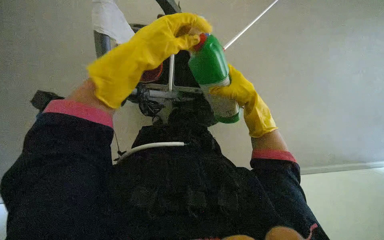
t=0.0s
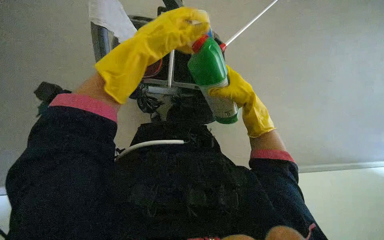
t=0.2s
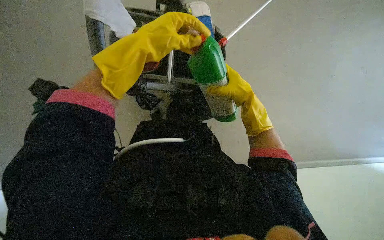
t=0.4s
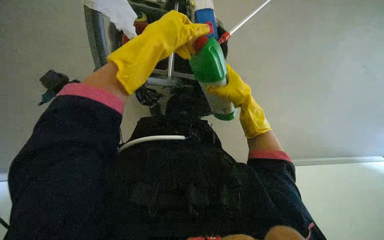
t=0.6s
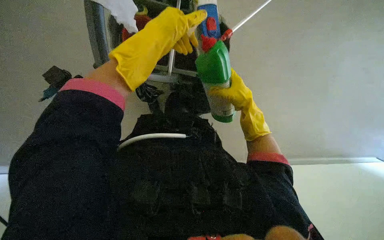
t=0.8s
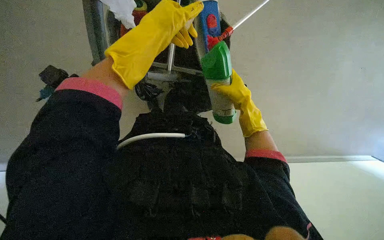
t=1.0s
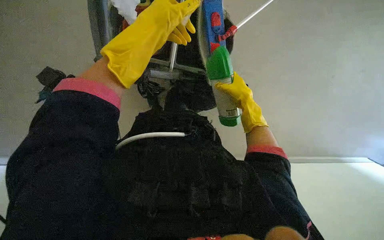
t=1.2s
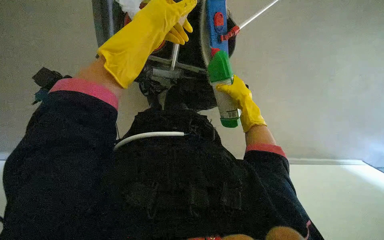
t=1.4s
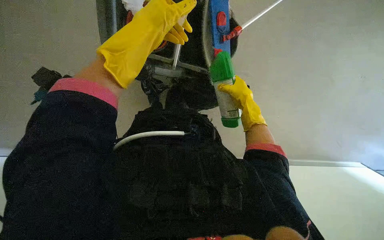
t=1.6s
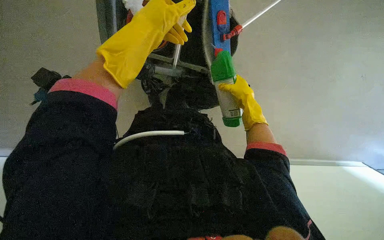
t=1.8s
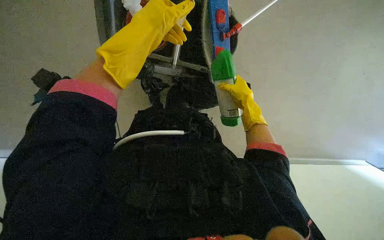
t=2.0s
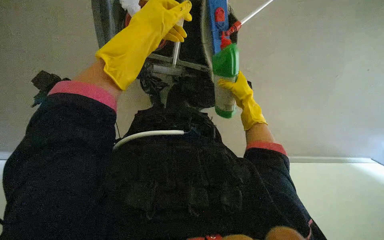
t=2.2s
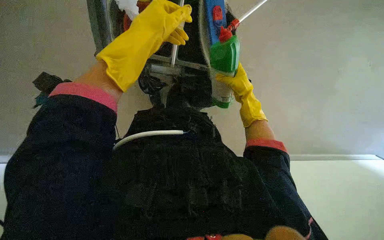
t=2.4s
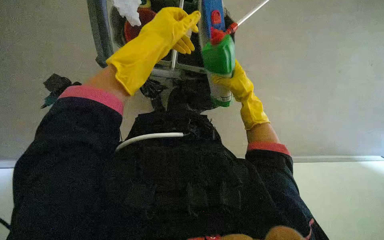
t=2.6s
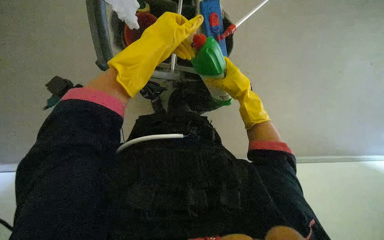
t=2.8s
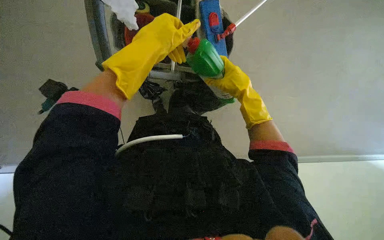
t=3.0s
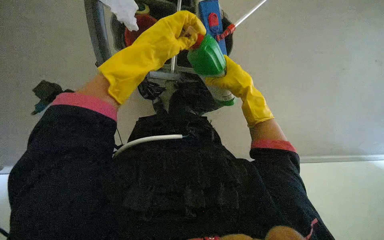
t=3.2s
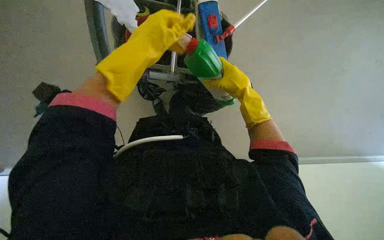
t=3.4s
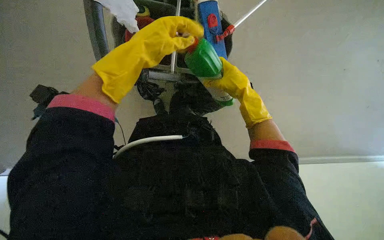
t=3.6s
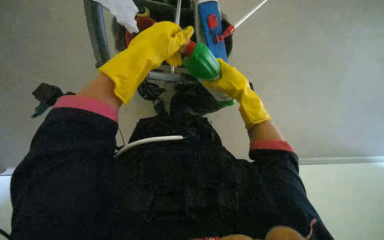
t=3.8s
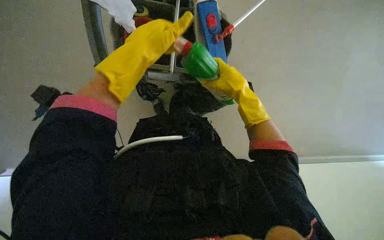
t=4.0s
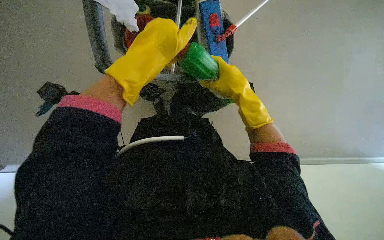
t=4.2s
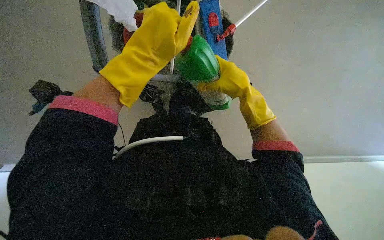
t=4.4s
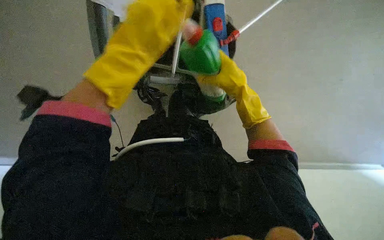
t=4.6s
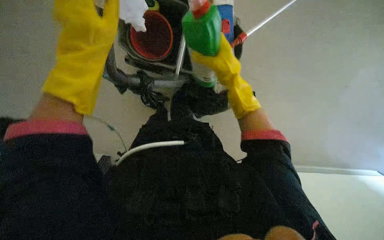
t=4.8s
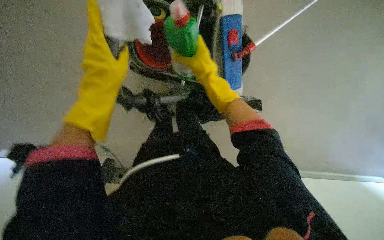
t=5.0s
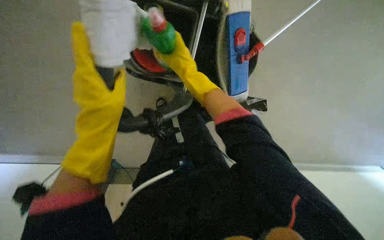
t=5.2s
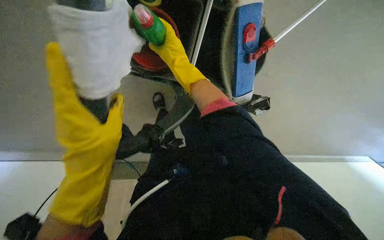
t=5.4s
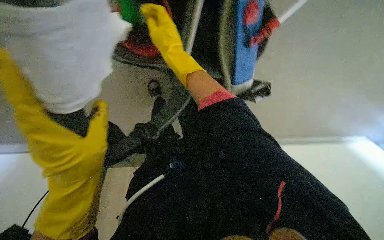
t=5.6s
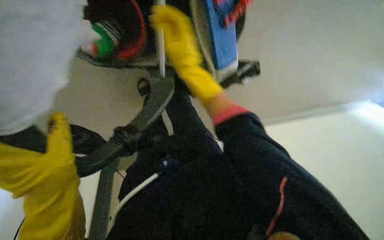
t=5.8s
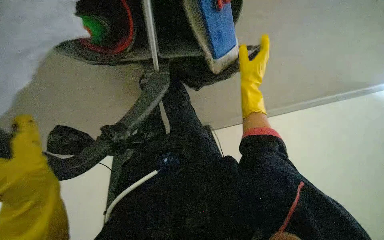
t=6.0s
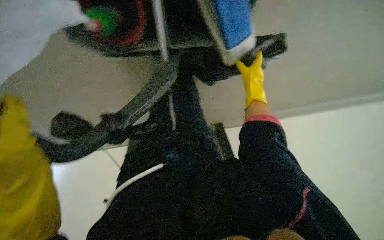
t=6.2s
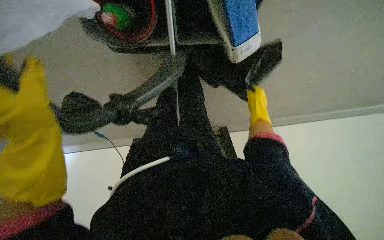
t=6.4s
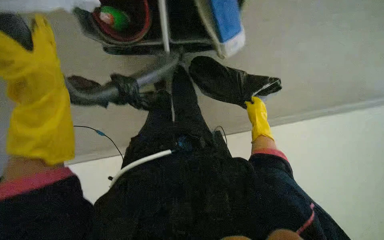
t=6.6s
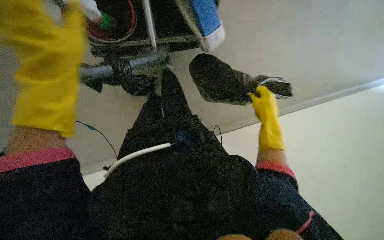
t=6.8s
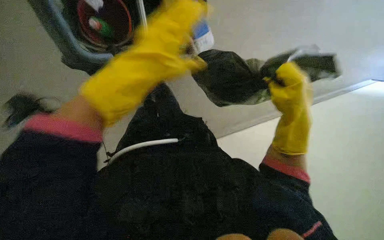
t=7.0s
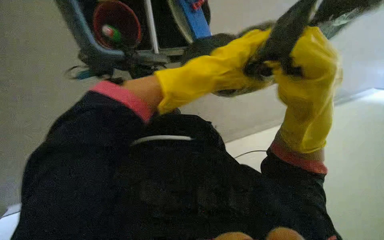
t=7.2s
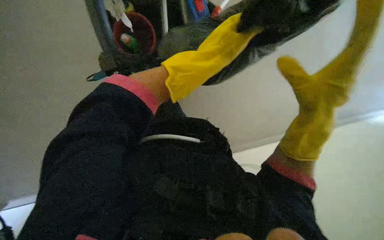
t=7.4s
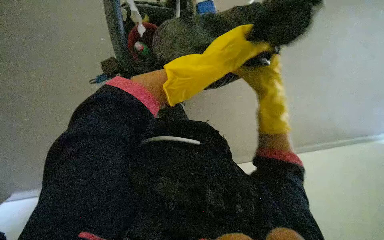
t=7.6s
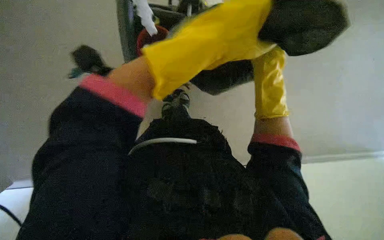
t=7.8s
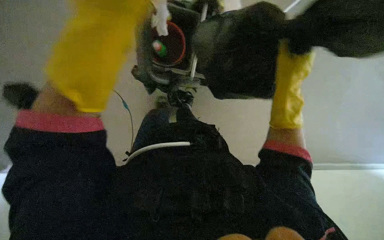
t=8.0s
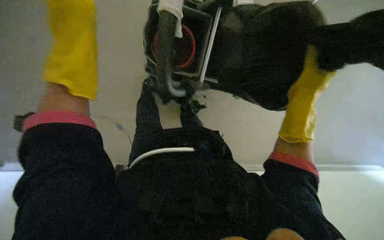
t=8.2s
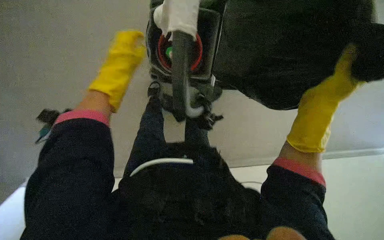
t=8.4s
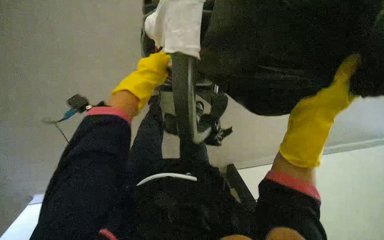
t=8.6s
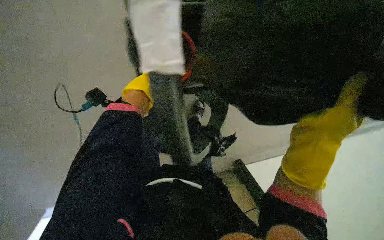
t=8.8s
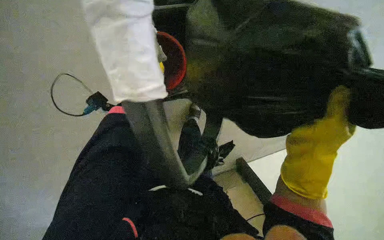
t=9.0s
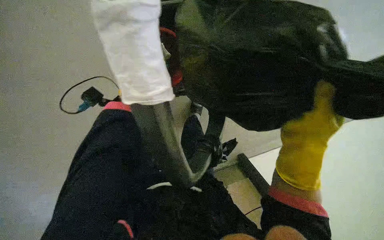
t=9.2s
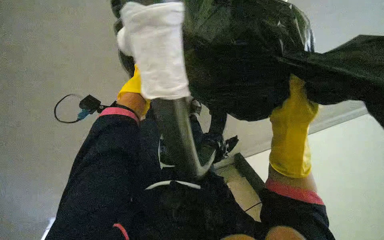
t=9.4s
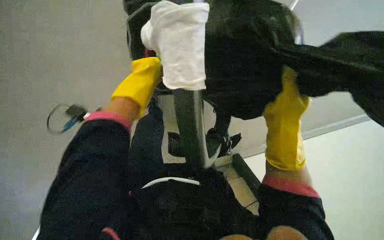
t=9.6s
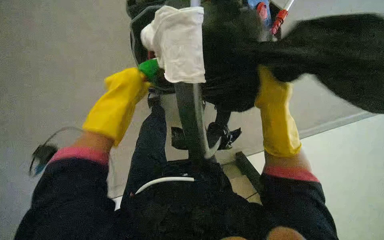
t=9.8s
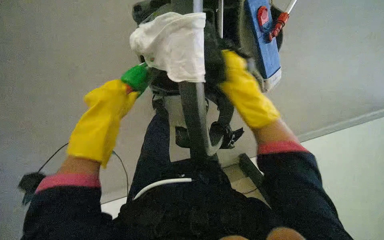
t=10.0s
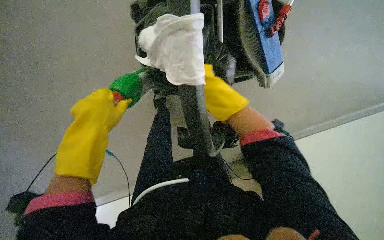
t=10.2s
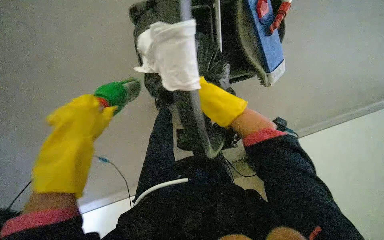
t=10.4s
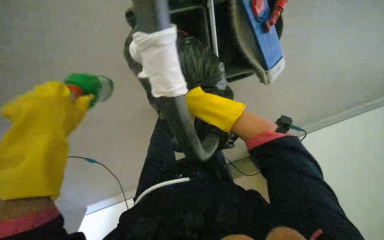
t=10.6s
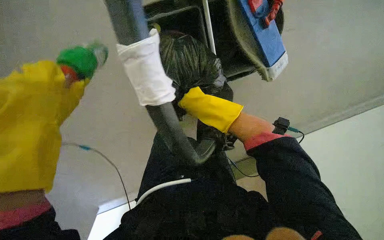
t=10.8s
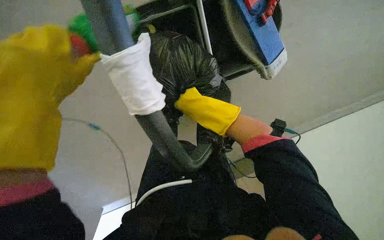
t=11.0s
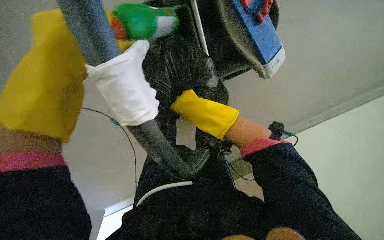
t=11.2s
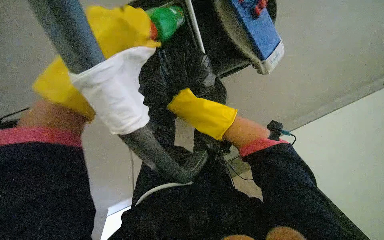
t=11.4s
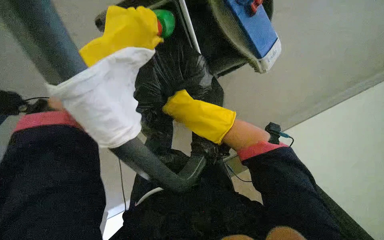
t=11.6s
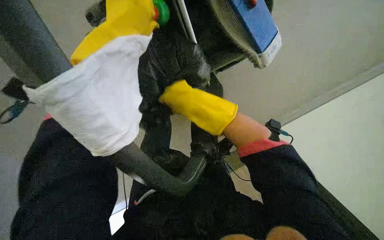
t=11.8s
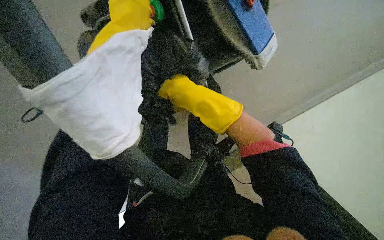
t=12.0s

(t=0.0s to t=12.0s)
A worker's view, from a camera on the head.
Job: preparing cleaning supplies.
The whole recording: Preparing cleaning supplies. The worker gathers and organizes various cleaning tools and solutions from the cart, including filling a bucket with water.
t=0.0s - t=1.6s: The right hand moves farther from the camera, about 10 cm.
t=1.6s - t=3.0s: The right hand travels nearer to the camera by about 15 cm. Meanwhile the left hand is displaced down the picture by approximately 10 cm.
t=3.0s - t=4.4s: The hands make small movements and keep their place.
t=4.4s - t=6.0s: The camera pitches downward, by approximately 25 degrees. The right hand heads farther from the camera, covering roughly 20 cm, and goes to the left and returns, approximately 20 cm each way, while the left hand goes about 15 cm to the left.
t=6.0s - t=7.6s: The wearer looks some 15 degrees further upward. The left hand shifts roughly 30 cm to the right, while the right hand moves nearer and farther over approximately 30 cm, changing direction 2 times.
t=7.6s - t=9.0s: The wearer's head swings about 15 degrees to the left. The right hand shifts roughly 10 cm nearer to the camera, while the left hand moves nearer and farther over some 35 cm, changing direction 3 times.
t=9.0s - t=10.4s: The right hand travels to the left and farther from the camera by approximately 15 cm.

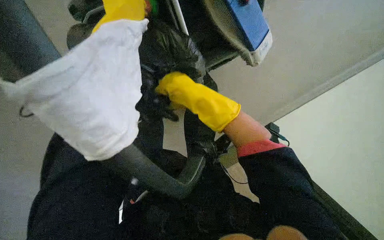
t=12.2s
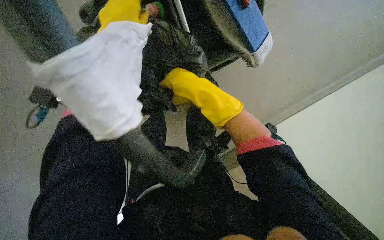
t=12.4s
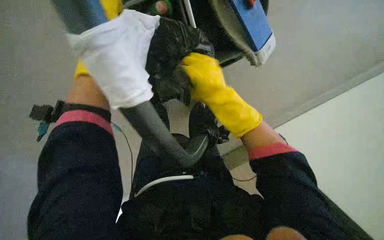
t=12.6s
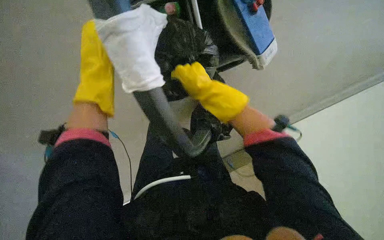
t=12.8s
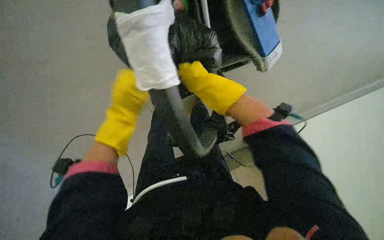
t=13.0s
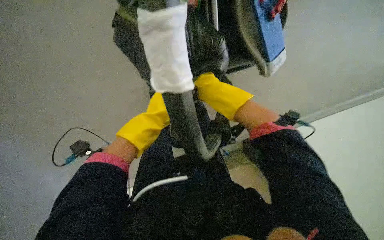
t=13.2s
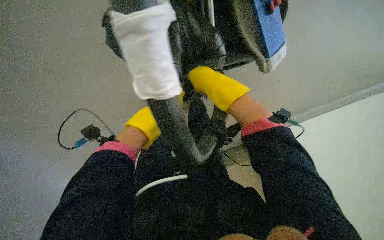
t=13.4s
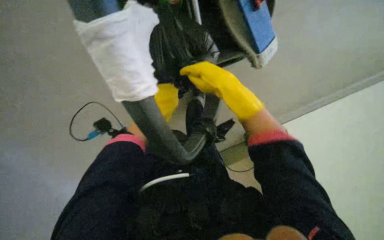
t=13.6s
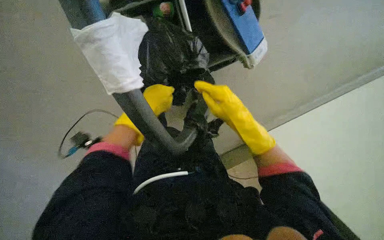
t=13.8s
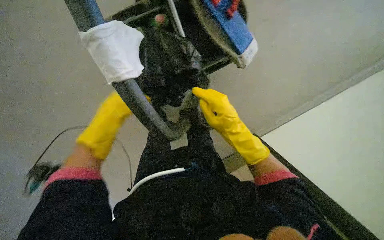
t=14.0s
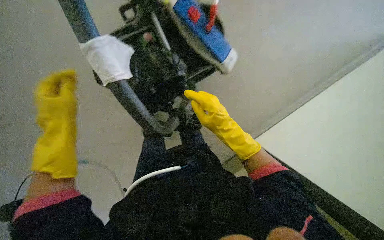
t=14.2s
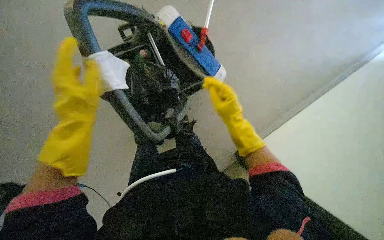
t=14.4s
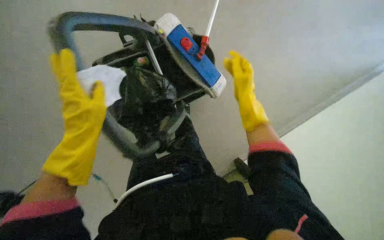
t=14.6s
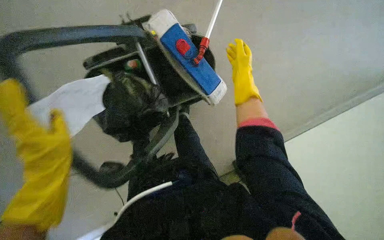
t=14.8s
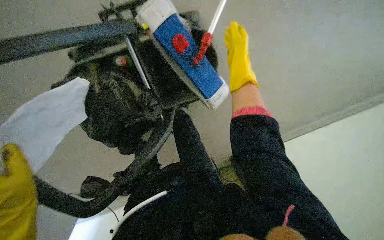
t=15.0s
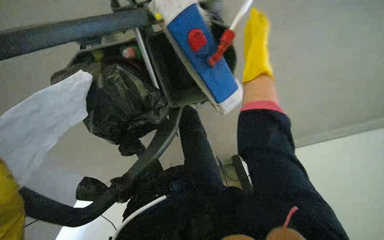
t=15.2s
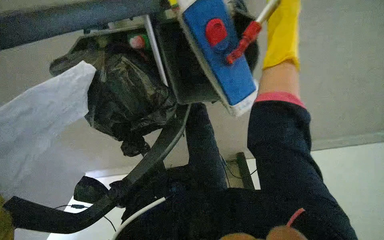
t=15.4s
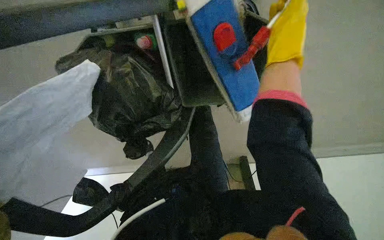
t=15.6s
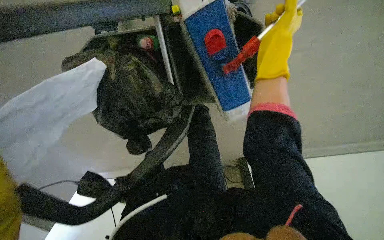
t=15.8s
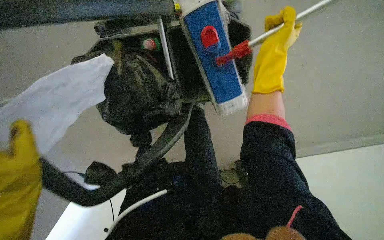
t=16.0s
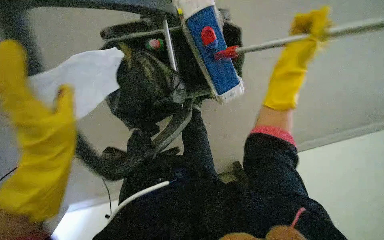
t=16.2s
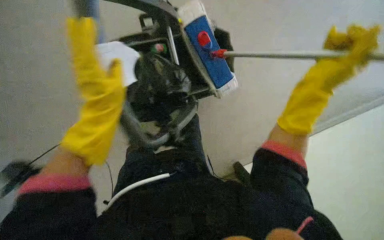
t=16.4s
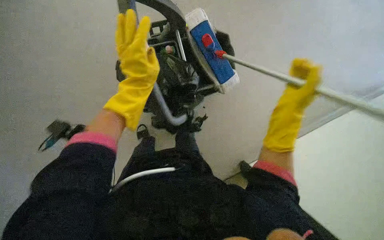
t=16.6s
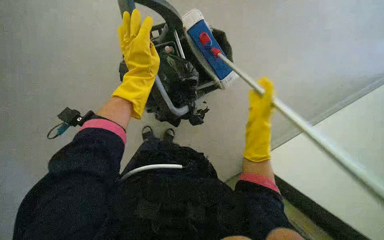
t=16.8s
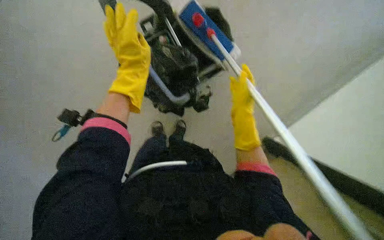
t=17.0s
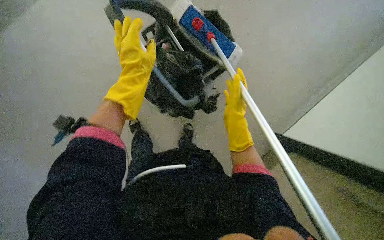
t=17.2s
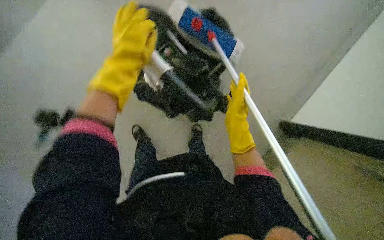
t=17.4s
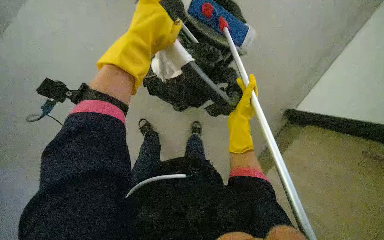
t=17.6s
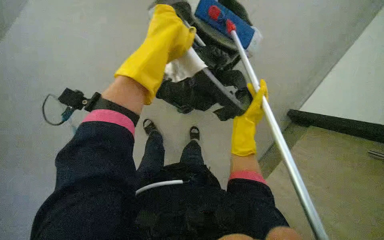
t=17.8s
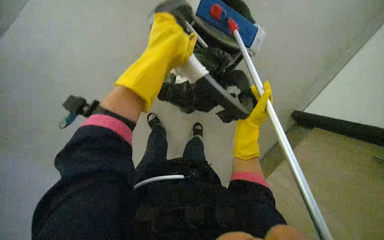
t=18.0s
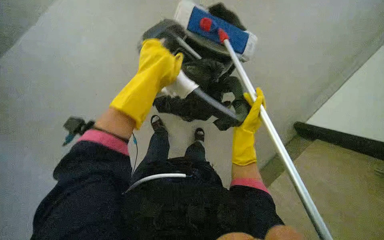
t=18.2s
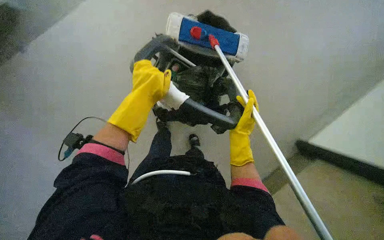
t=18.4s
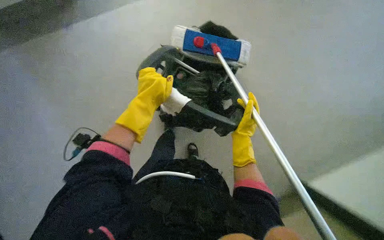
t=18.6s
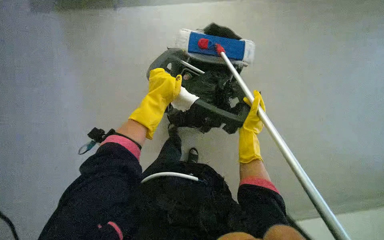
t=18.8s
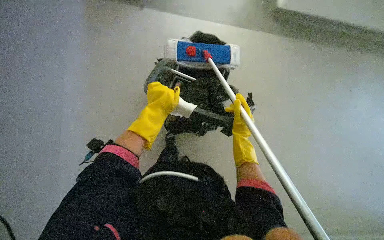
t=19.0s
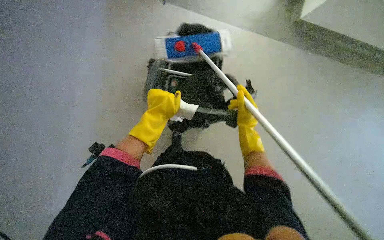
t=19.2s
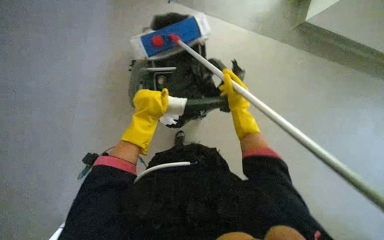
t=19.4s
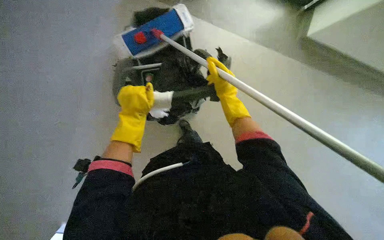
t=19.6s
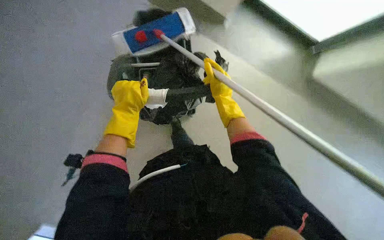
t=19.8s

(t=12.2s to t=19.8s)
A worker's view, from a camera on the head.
Job: preparing cleaning supplies.
The whole recording: Preparing cleaning supplies. The worker gathers and organizes various cleaning tools and solutions from the cart, including filling a bucket with water.
t=12.2s - t=13.8s: The right hand goes roughly 15 cm to the right and down the picture.
t=13.8s - t=15.2s: The right hand travels up the picture by approximately 40 cm.
t=15.2s - t=16.8s: The camera is carried roughly 50 cm. The view tilts some 15 degrees upward.
t=16.8s - t=18.2s: The right hand goes approximately 20 cm farther from the camera.
t=18.2s - t=19.8s: Everything in view rotates some 35 degrees counterclockwise.
